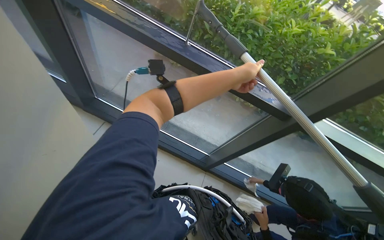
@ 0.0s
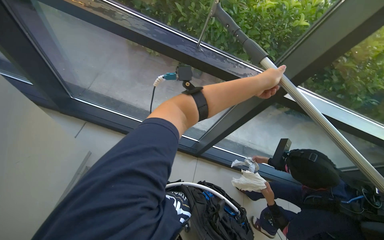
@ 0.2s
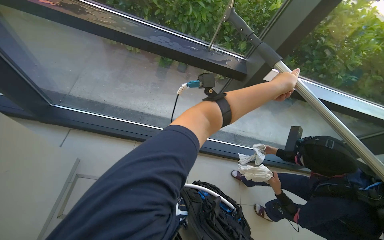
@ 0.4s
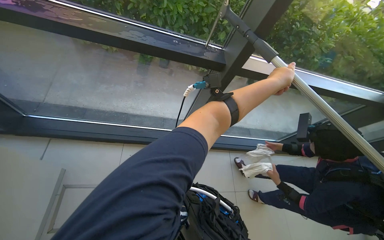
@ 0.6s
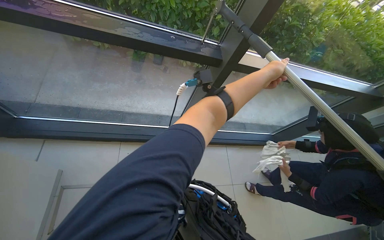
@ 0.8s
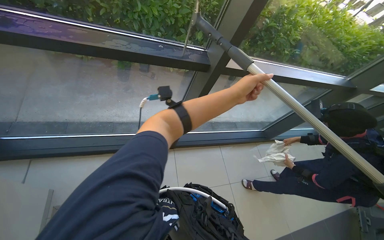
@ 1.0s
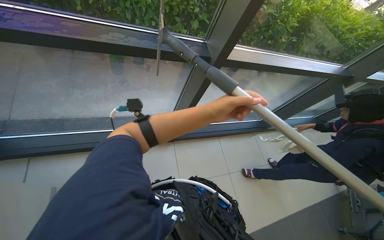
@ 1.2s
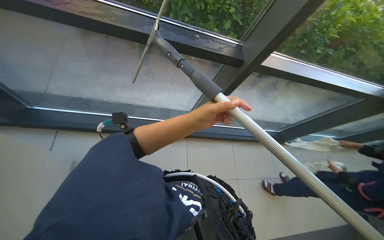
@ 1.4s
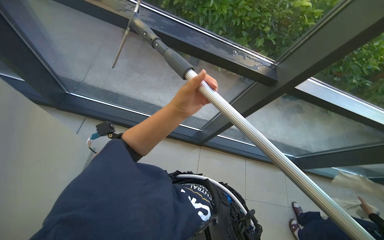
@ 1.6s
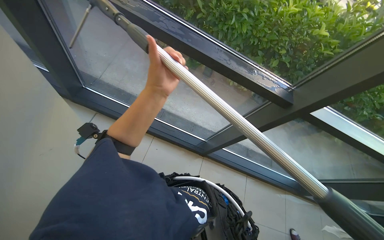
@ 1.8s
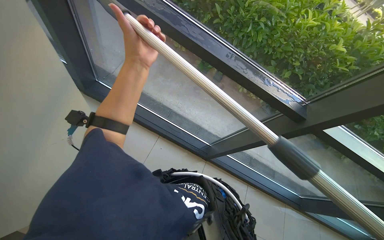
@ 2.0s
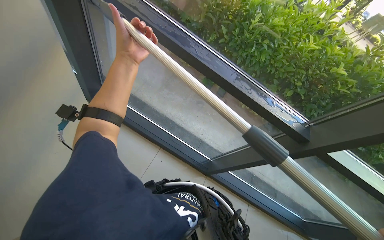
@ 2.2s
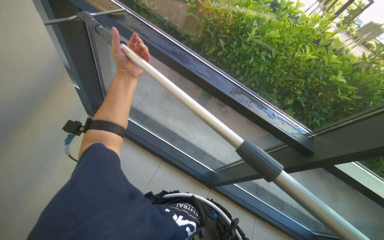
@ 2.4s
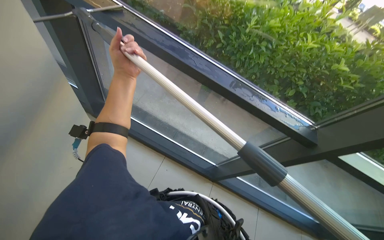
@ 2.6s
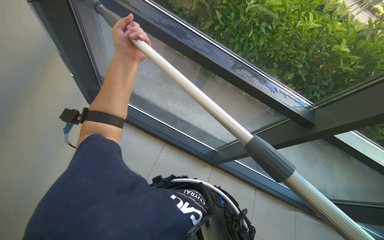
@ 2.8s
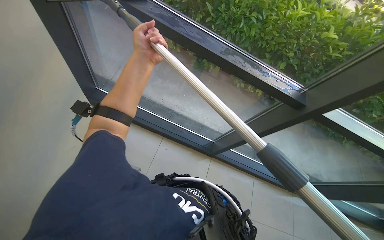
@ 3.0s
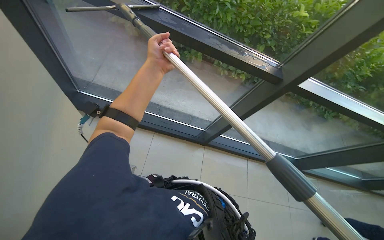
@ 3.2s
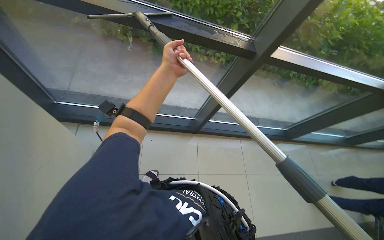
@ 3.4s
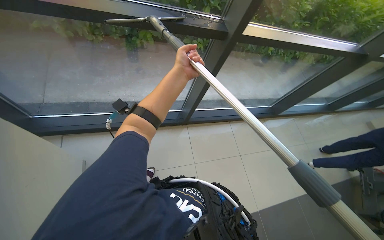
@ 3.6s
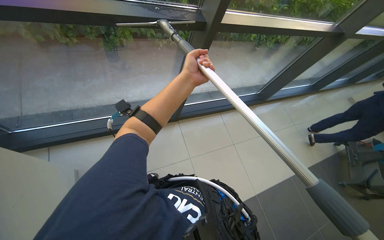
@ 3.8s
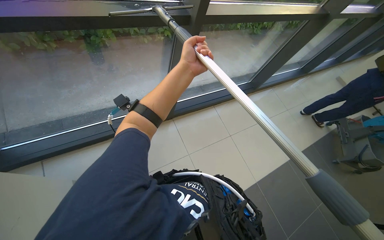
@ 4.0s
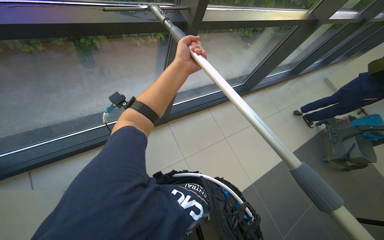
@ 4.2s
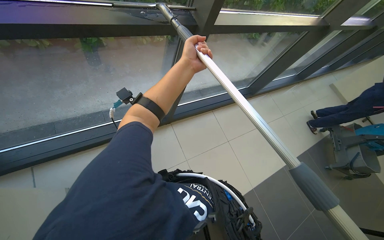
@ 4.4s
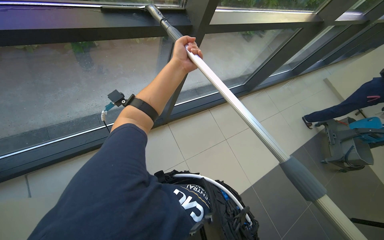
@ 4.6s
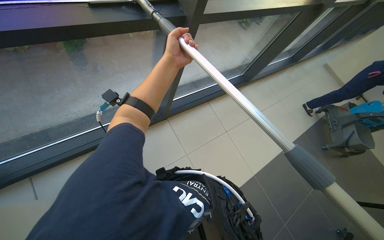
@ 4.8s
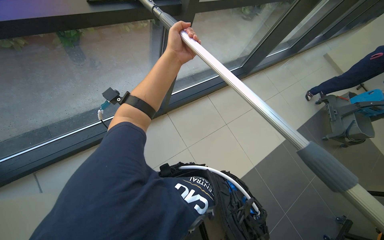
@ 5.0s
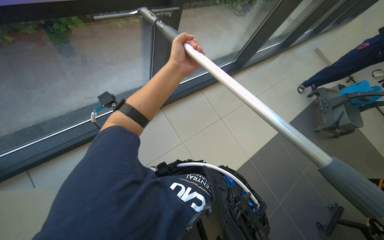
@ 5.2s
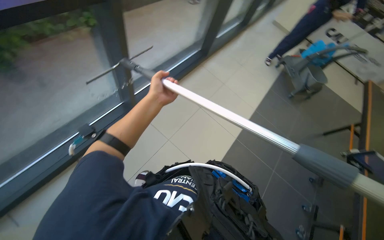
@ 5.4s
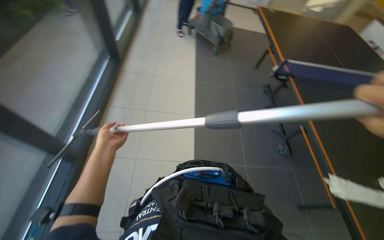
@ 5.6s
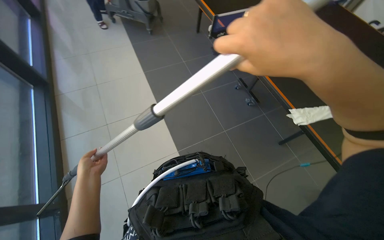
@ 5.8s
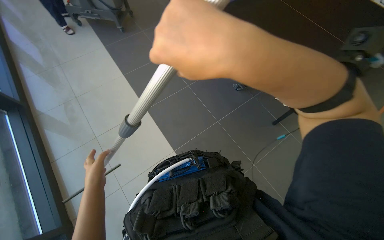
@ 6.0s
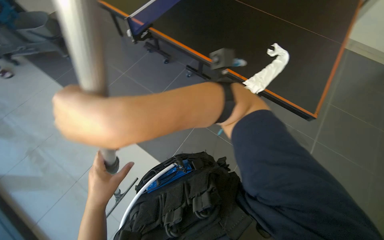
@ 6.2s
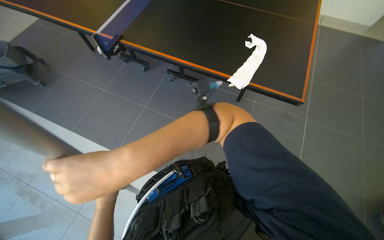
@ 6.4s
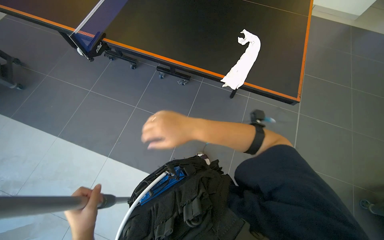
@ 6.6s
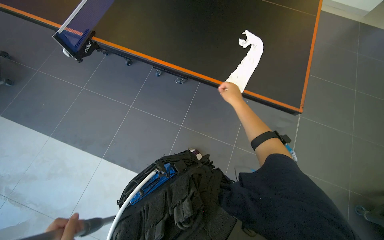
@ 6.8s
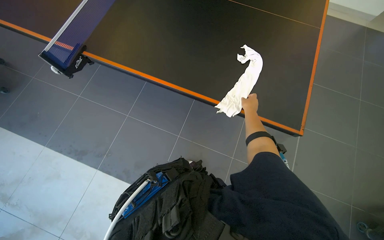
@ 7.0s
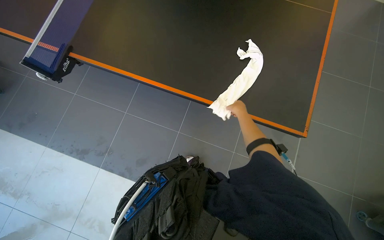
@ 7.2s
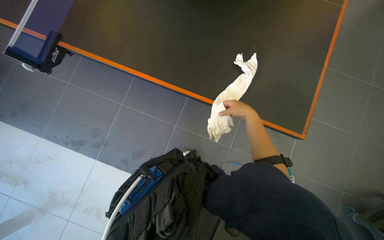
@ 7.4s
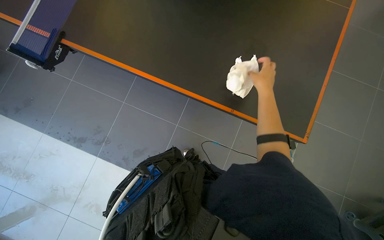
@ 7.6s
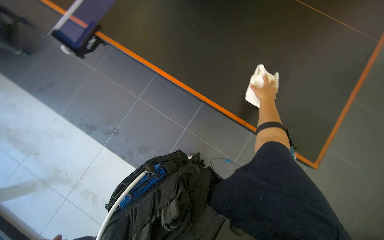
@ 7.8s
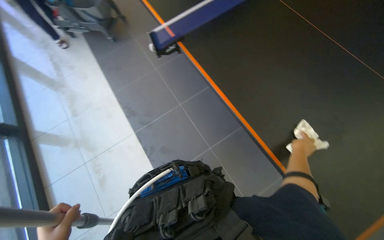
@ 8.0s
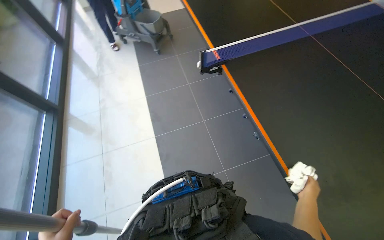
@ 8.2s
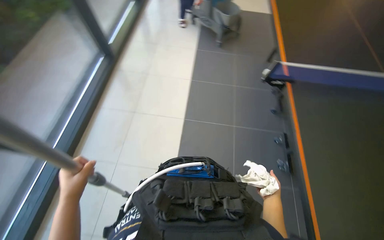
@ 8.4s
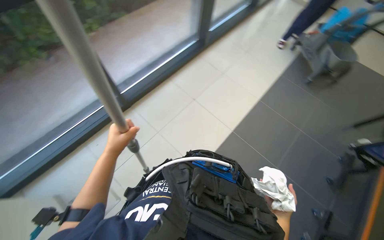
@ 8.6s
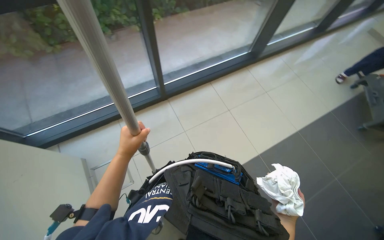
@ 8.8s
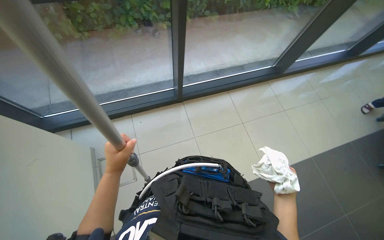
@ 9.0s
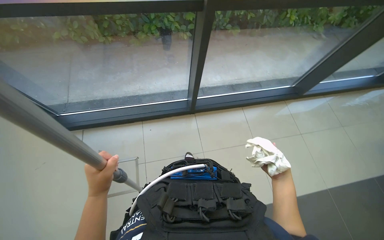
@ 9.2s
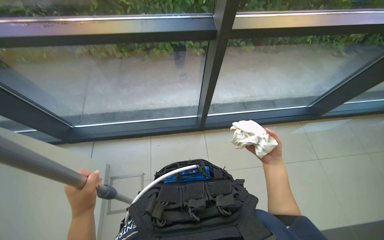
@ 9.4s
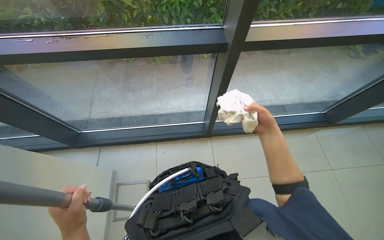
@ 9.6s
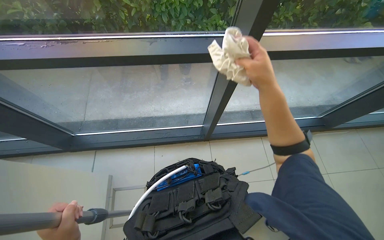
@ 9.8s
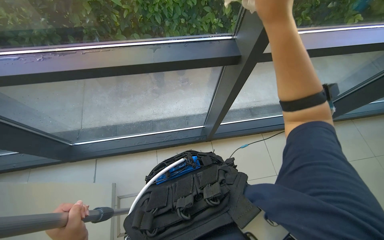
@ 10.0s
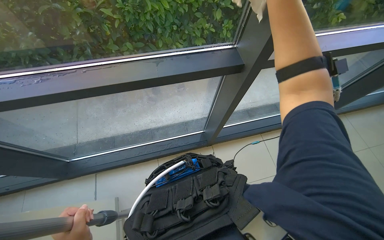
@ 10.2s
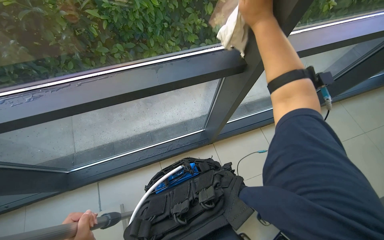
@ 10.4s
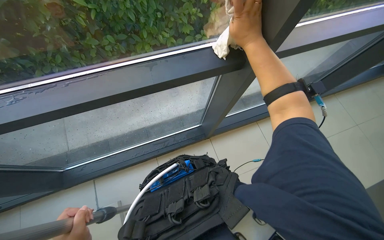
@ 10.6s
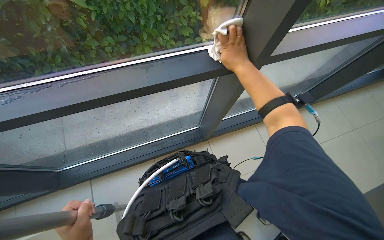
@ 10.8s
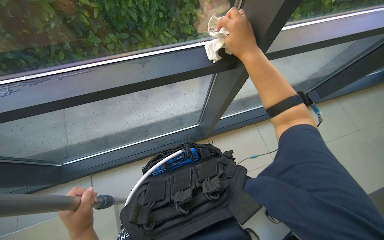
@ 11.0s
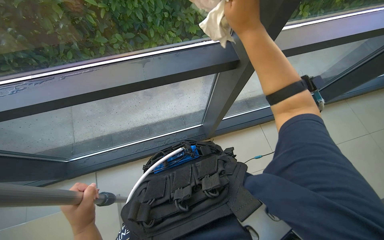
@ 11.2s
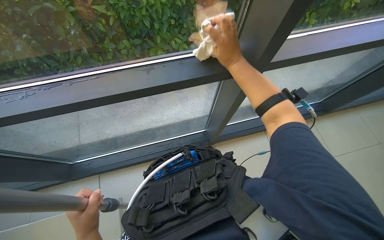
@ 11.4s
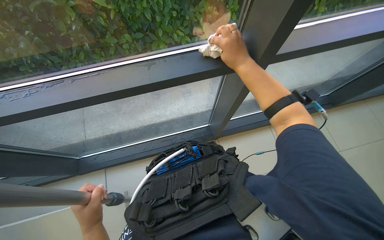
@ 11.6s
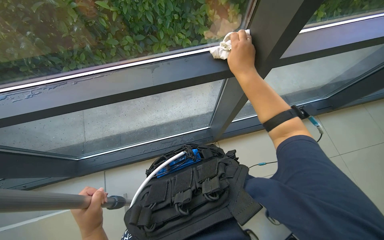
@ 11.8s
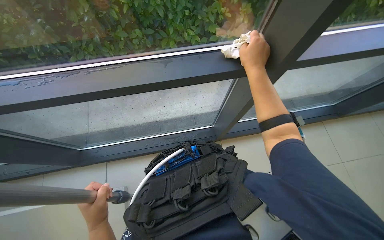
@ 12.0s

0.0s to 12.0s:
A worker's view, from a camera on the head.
Job: cleaning windows.
The whole recording: Cleaning glass panels and frames. The worker cleans the glass panels with a squeegee and wipes the window frames with a cloth.
0.0s to 1.6s: The head rotates roughly 15 degrees to the right.
1.6s to 3.0s: The left hand heads to the left and up the picture, covering some 30 cm.
3.0s to 4.4s: The head turns to the right by roughly 45 degrees.
4.4s to 6.0s: The wearer's head swings about 100 degrees to the right. The camera pitches downward, by approximately 25 degrees.
6.0s to 7.6s: The wearer moves roughly 40 cm. The wearer's head swings roughly 30 degrees to the right.
7.6s to 9.0s: The head travels approximately 60 cm. The wearer looks approximately 110 degrees further to the left. The view tips upward by some 20 degrees.
9.0s to 10.4s: The head travels about 40 cm.
10.4s to 12.0s: The right hand moves down the picture, roughly 10 cm.

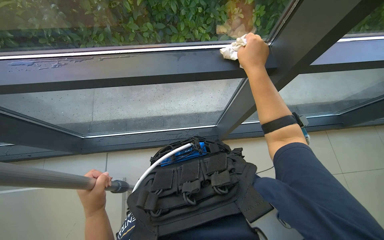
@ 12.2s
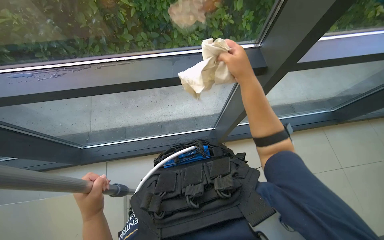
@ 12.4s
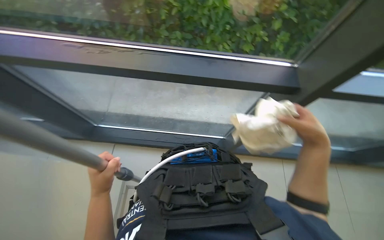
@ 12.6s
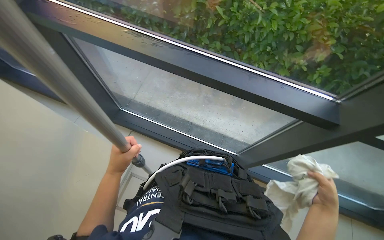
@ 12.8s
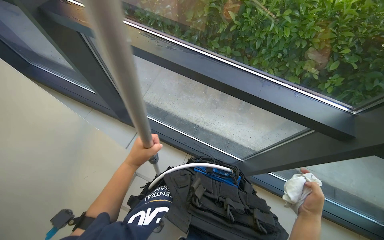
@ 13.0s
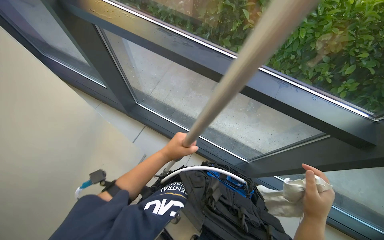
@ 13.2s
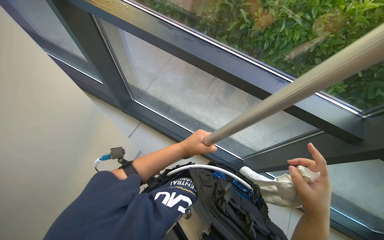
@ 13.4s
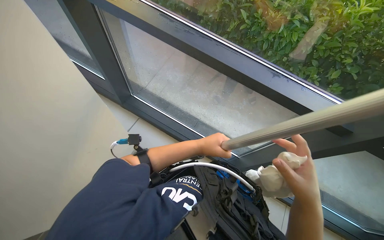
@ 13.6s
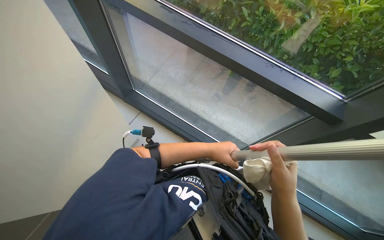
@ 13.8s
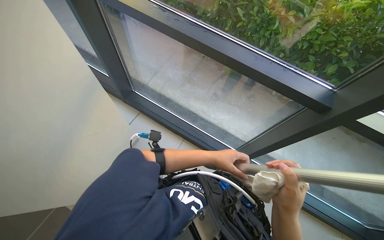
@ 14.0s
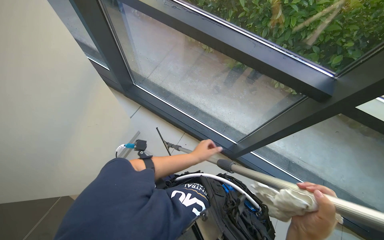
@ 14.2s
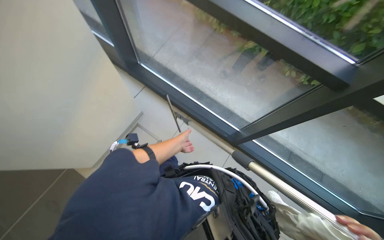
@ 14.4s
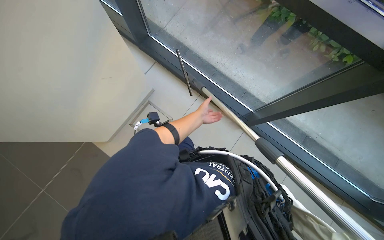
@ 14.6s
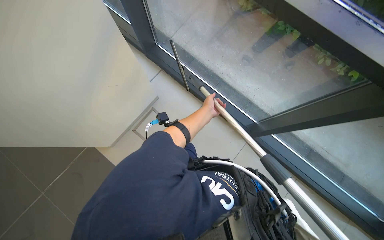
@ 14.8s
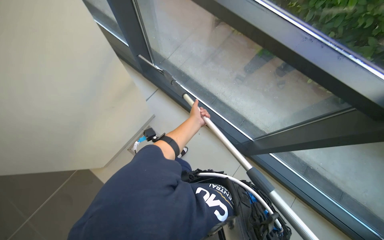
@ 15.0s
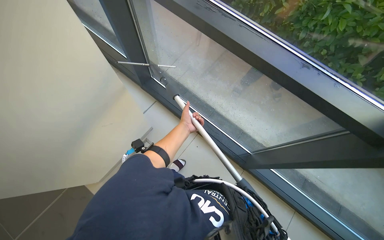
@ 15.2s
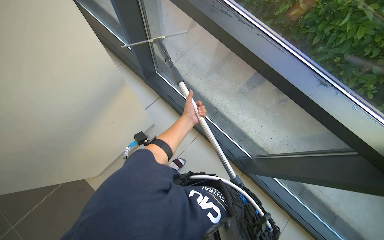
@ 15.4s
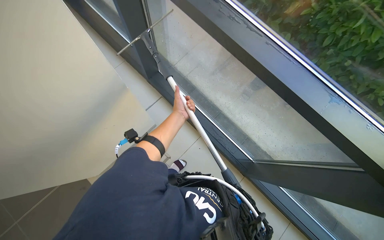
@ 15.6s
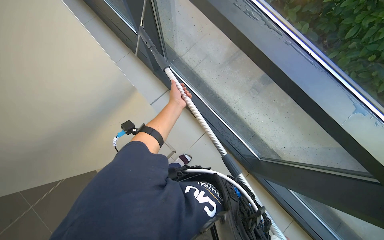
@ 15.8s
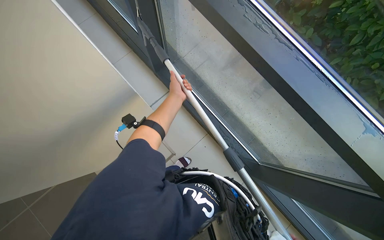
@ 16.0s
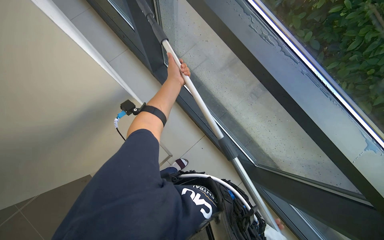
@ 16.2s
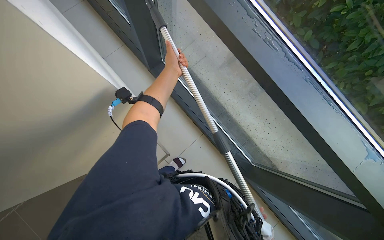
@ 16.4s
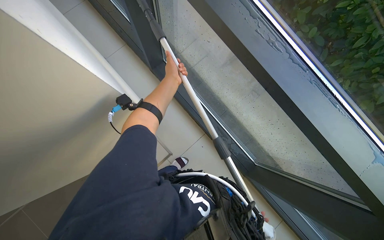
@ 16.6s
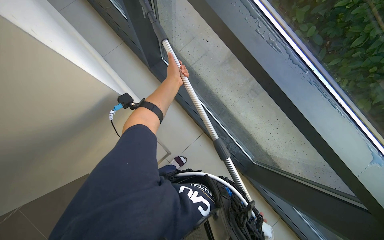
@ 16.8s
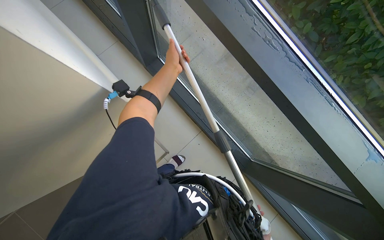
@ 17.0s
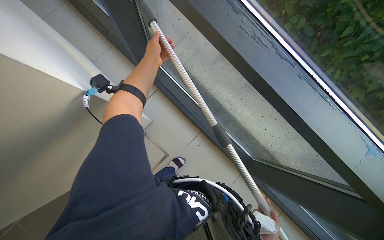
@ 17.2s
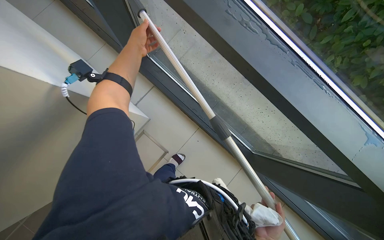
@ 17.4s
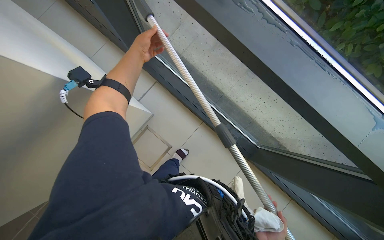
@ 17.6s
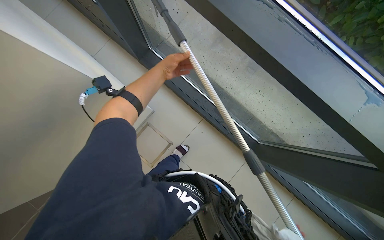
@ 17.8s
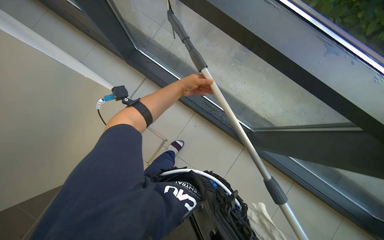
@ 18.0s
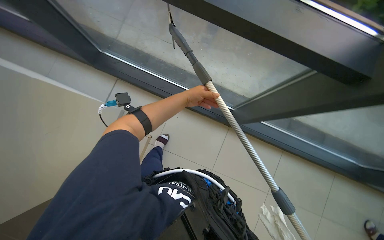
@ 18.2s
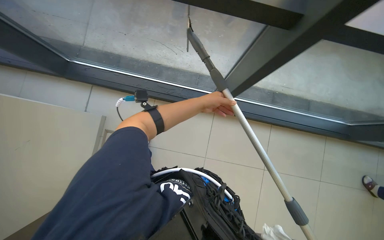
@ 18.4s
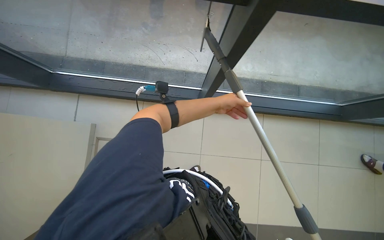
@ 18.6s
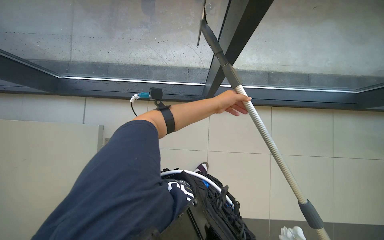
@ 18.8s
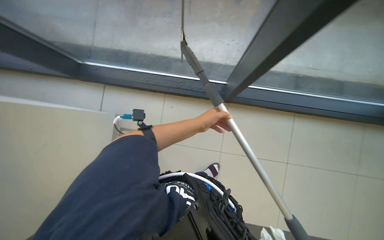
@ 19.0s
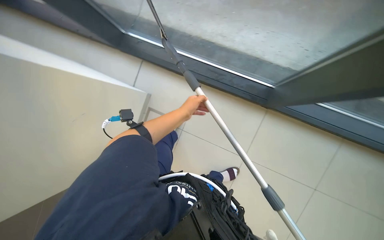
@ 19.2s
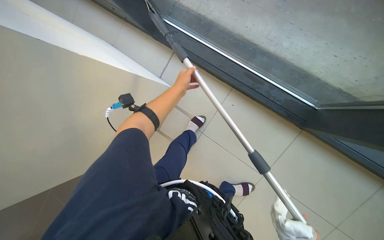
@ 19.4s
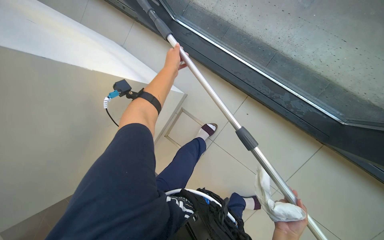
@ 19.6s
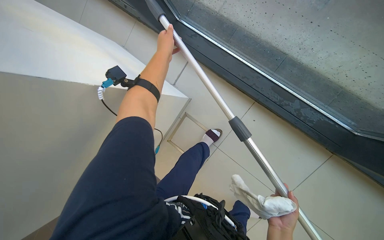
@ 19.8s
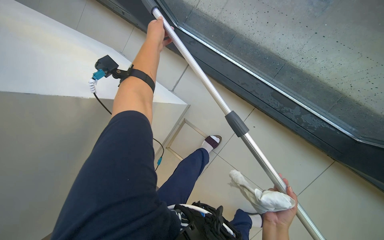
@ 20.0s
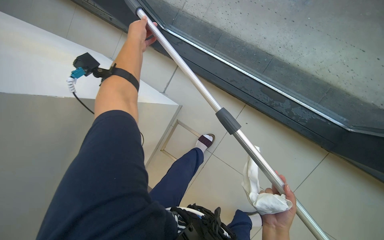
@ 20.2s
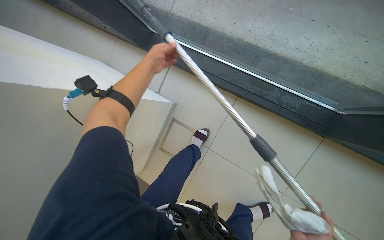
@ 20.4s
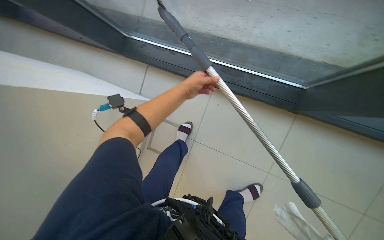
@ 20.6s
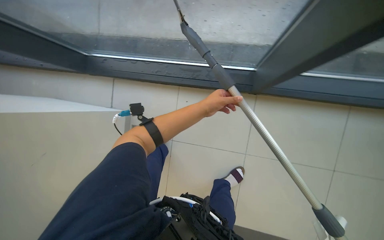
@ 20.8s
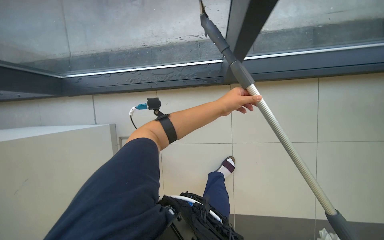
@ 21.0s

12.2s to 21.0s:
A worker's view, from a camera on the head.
Job: cleaning windows.
The whole recording: Cleaning glass panels and frames. The worker cleans the glass panels with a squeegee and wipes the window frames with a cloth.
12.2s to 13.6s: The scene turns some 35 degrees clockwise in the picture.
13.6s to 15.2s: The left hand travels to the left and farther from the camera by roughly 15 cm.
15.2s to 16.6s: The left hand goes about 15 cm to the left and up the picture.
18.0s to 19.6s: The camera sweeps to the left, by approximately 40 degrees.
19.6s to 21.0s: The camera is carried approximately 50 cm. Everything in view rotates some 40 degrees counterclockwise.
